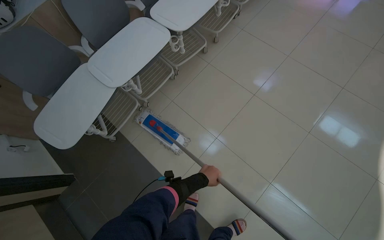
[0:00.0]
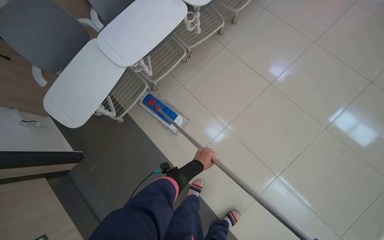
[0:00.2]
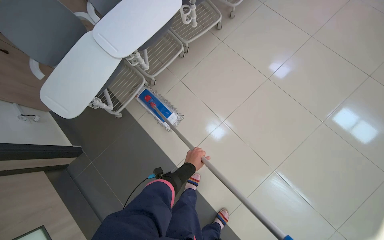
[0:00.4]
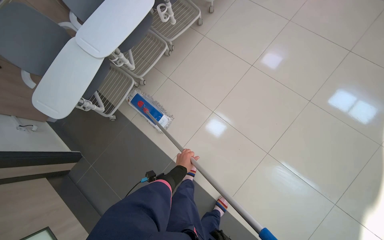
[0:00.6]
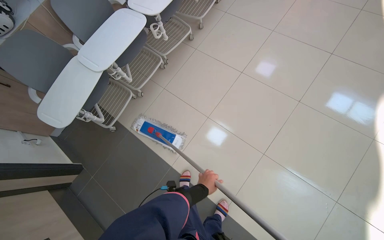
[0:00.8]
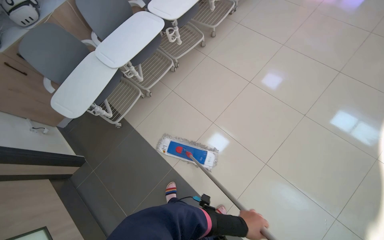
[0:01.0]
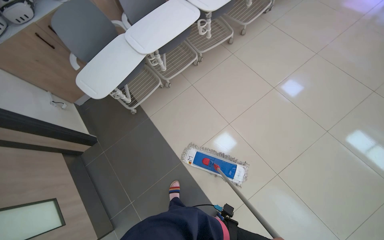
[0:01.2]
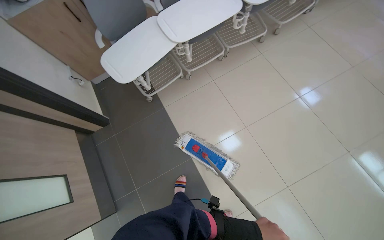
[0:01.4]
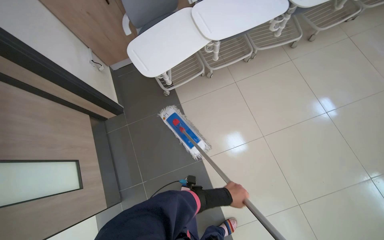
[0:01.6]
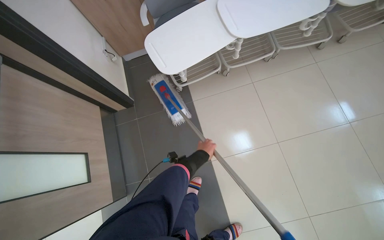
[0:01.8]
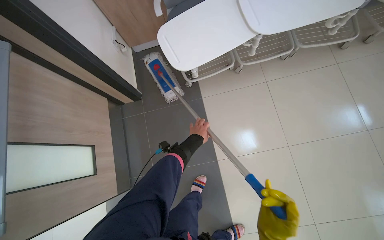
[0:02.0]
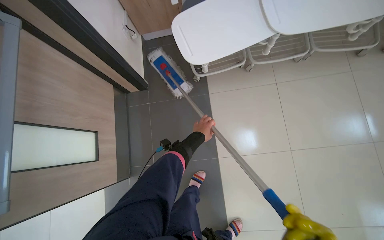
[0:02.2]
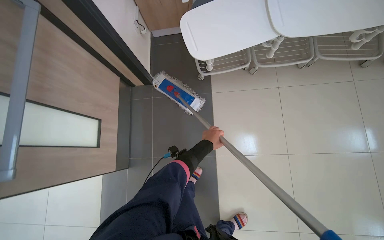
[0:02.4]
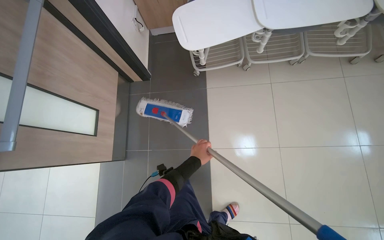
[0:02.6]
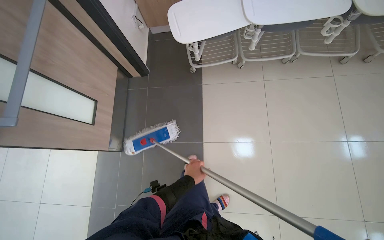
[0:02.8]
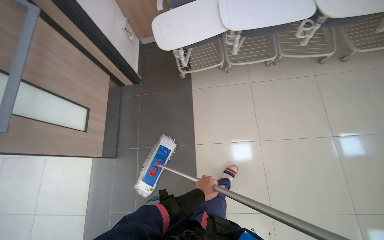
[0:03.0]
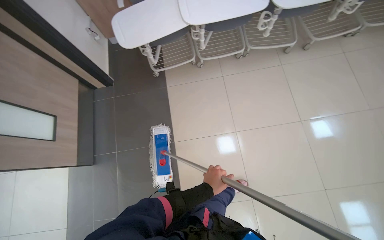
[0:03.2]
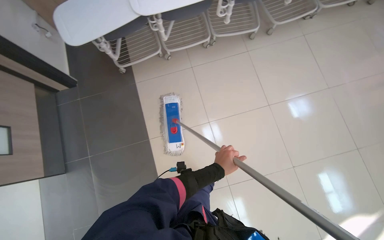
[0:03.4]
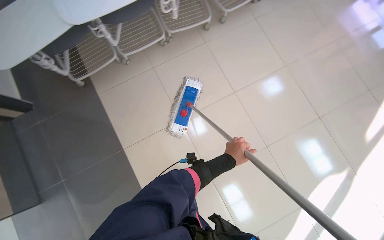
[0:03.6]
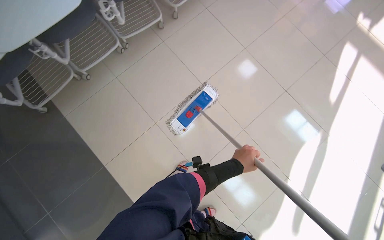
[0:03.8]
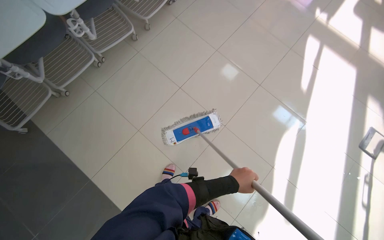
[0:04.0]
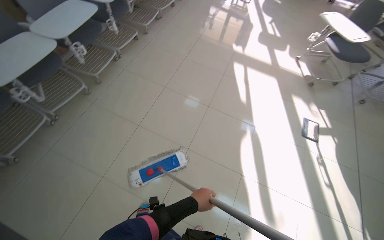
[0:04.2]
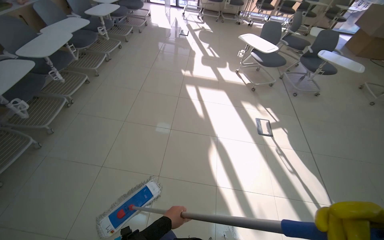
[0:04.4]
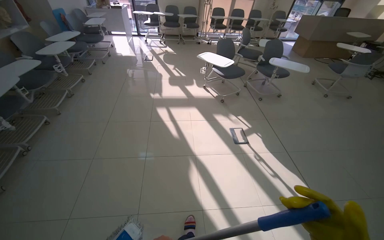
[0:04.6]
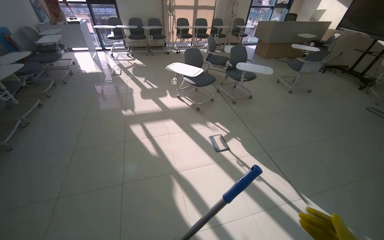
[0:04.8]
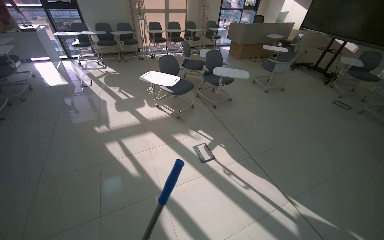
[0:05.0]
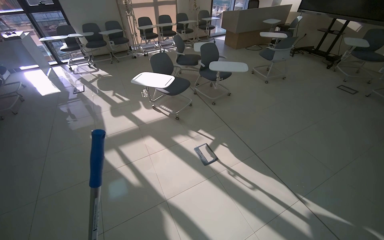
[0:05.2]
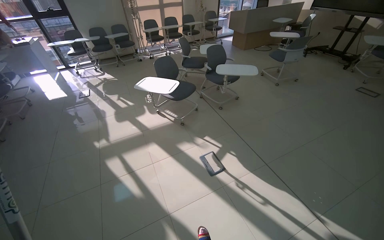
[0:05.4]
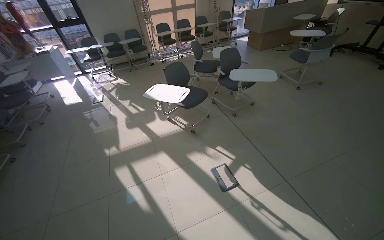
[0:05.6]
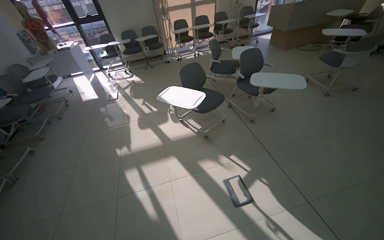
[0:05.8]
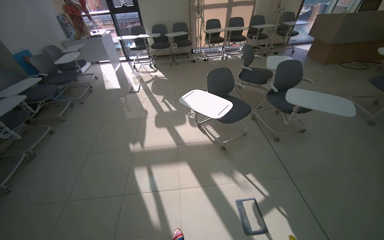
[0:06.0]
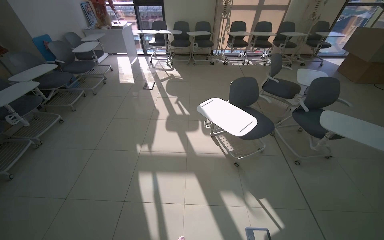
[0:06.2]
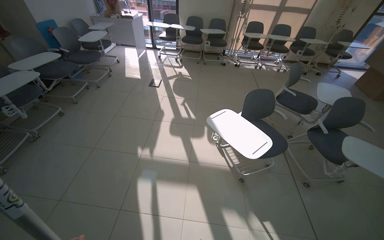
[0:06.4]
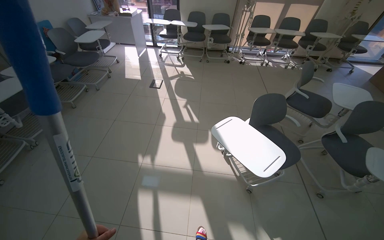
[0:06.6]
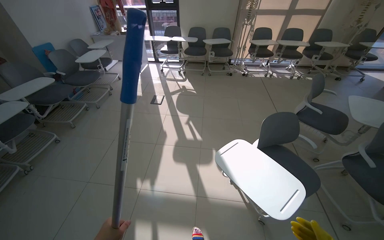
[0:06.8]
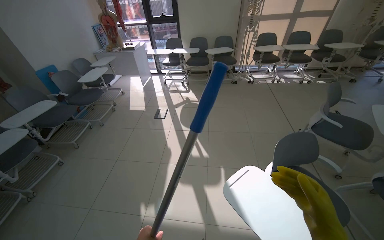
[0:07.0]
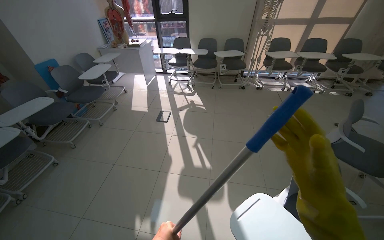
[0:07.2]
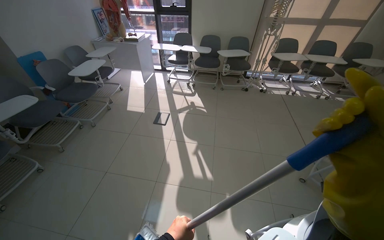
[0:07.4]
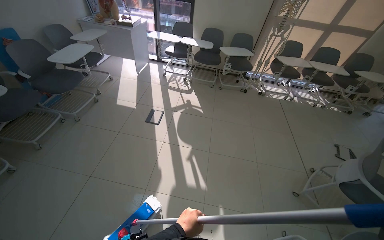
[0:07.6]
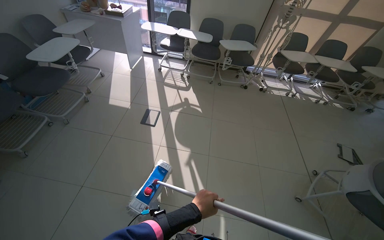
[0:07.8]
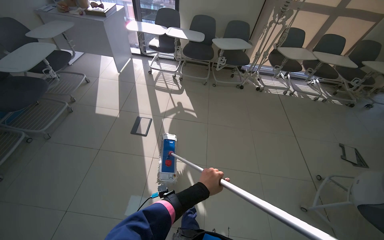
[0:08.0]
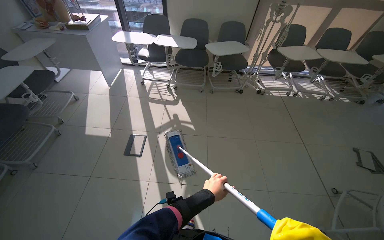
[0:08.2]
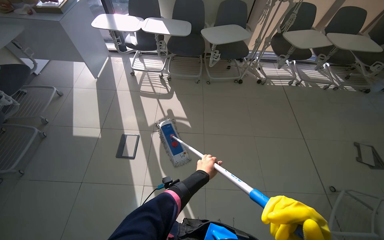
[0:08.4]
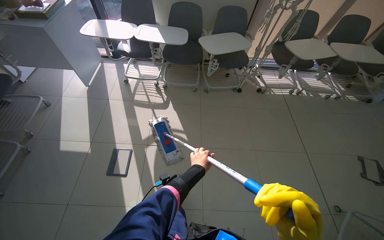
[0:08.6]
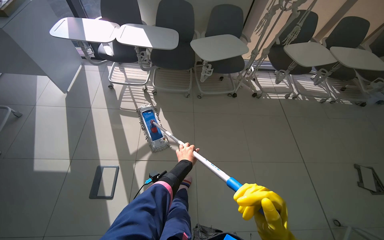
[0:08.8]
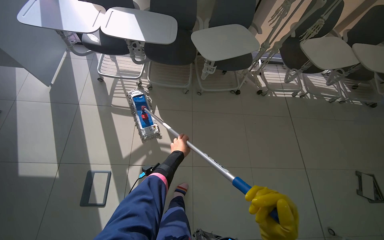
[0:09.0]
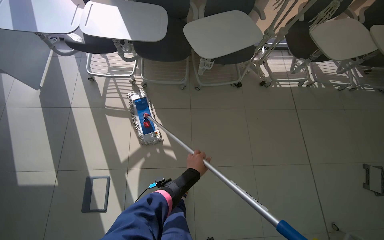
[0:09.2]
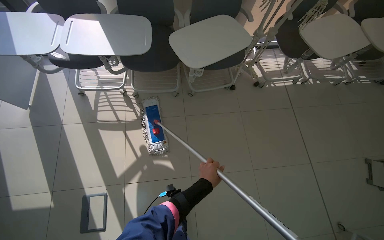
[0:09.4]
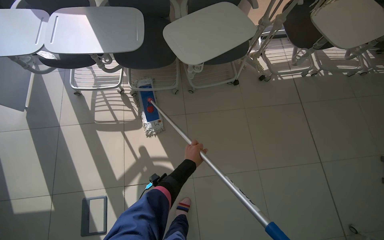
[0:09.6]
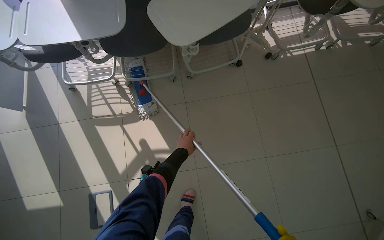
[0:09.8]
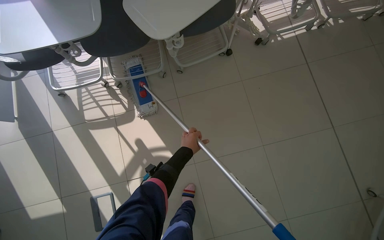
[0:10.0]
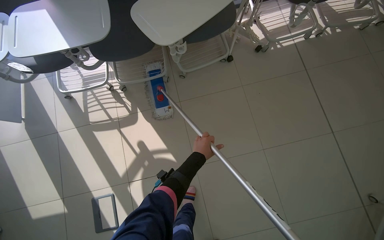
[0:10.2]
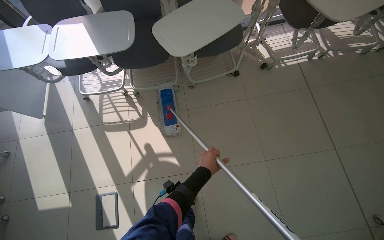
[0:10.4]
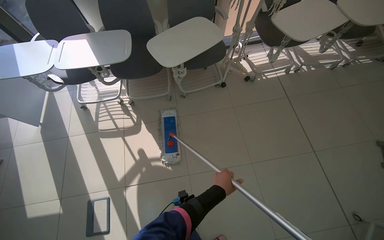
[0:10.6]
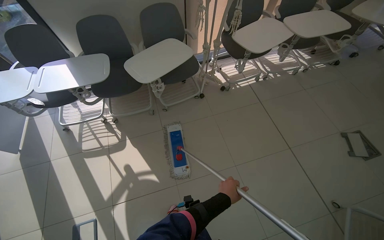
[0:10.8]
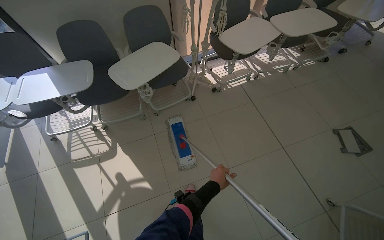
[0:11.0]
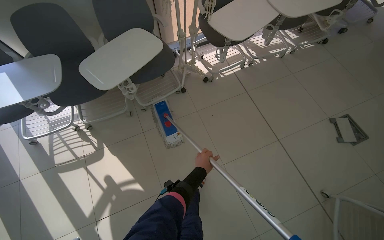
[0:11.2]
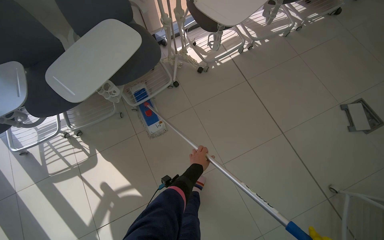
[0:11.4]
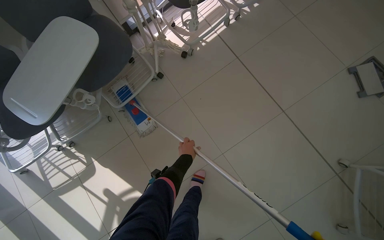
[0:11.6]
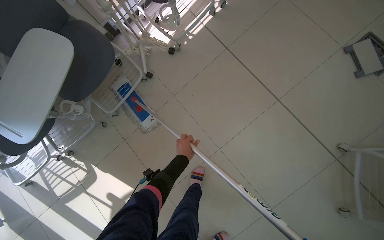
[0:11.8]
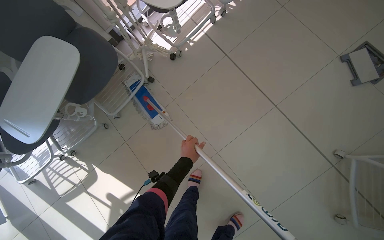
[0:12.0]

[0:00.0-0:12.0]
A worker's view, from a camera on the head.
Job: mopping floor.
The whole recording: Mopping the tiled floor. The worker cleans the mop in the bucket and then mops the tiled floor.
0:00.0 to 0:01.6: The wearer looks roughly 25 degrees further to the left.
0:01.6 to 0:03.0: The left hand moves some 30 cm up the picture and comes back.
0:03.0 to 0:04.4: The head travels roughly 90 cm. The wearer's head swings approximately 80 degrees to the right. The view tips upward by roughly 20 degrees.
0:06.0 to 0:07.6: The wearer moves some 1.5 m.
0:07.6 to 0:09.0: The wearer moves roughly 1.5 m. The view tilts roughly 20 degrees downward.
0:09.0 to 0:10.4: The left hand is displaced to the right by some 20 cm.
0:10.4 to 0:12.0: The camera is carried some 70 cm. The scene rotates counterclockwise by roughly 30 degrees.

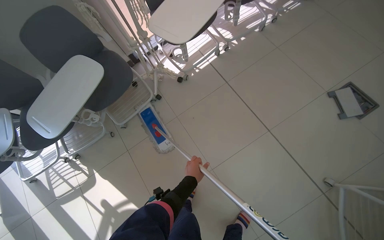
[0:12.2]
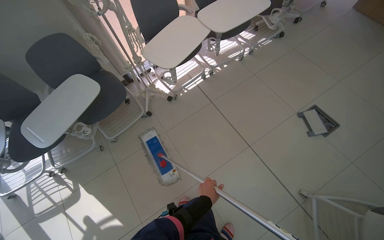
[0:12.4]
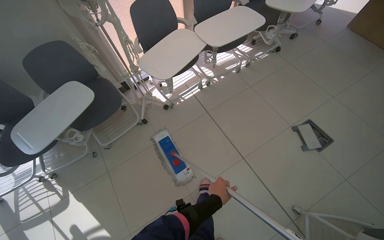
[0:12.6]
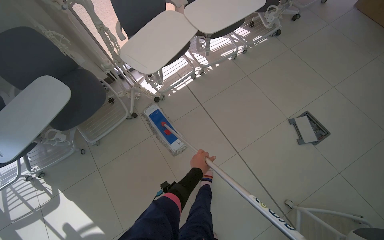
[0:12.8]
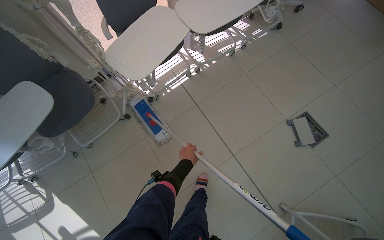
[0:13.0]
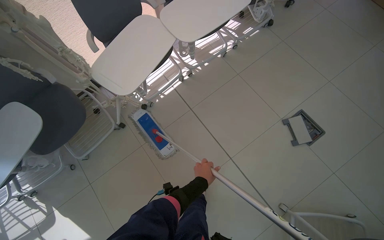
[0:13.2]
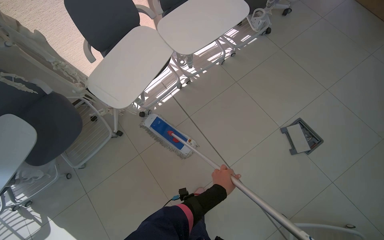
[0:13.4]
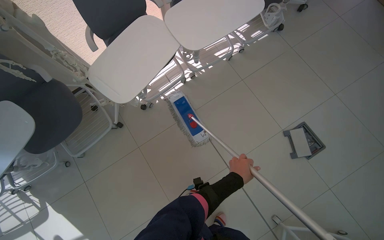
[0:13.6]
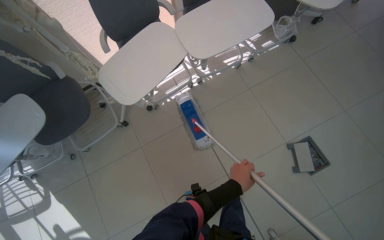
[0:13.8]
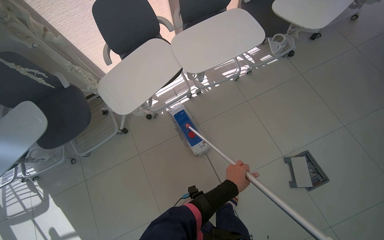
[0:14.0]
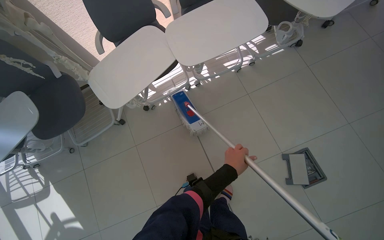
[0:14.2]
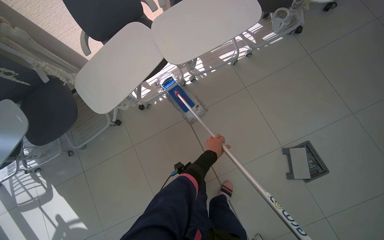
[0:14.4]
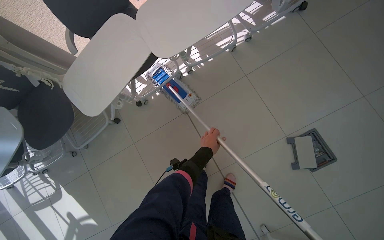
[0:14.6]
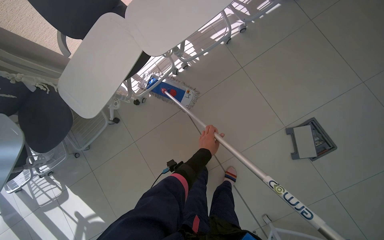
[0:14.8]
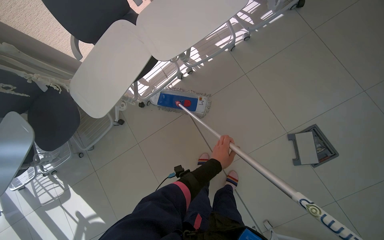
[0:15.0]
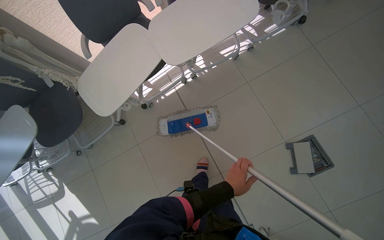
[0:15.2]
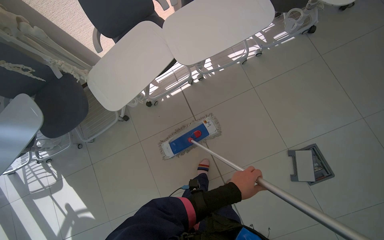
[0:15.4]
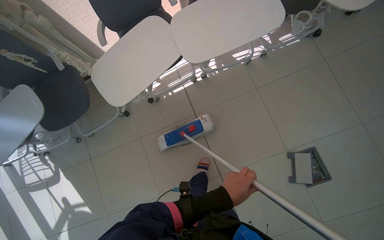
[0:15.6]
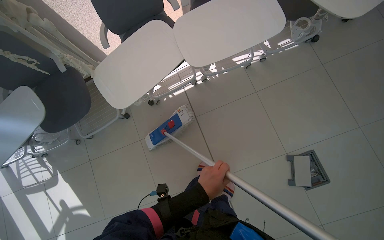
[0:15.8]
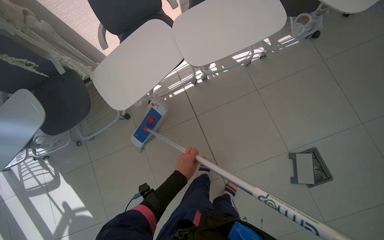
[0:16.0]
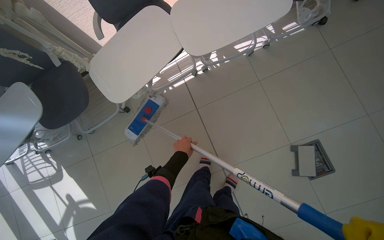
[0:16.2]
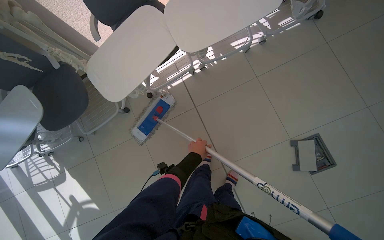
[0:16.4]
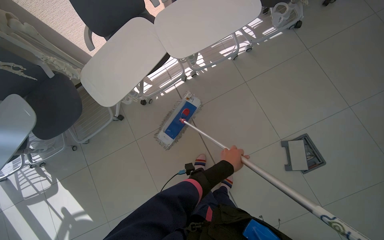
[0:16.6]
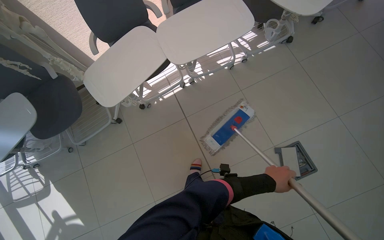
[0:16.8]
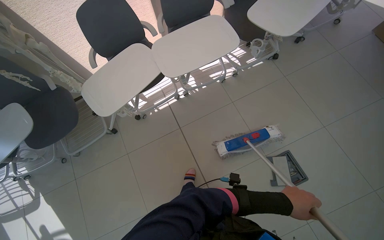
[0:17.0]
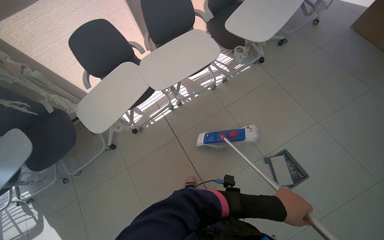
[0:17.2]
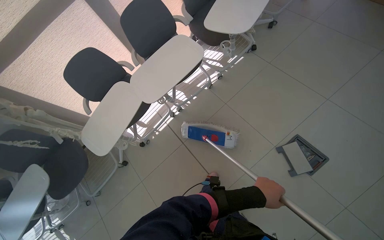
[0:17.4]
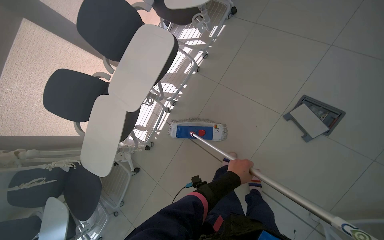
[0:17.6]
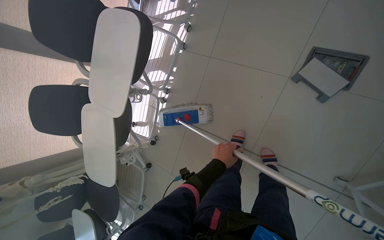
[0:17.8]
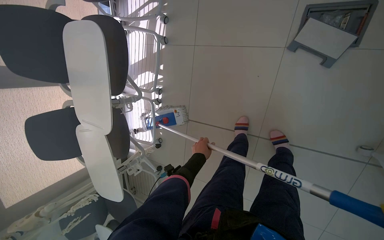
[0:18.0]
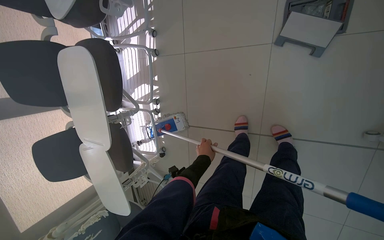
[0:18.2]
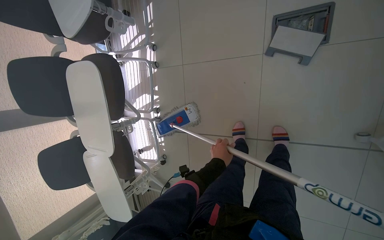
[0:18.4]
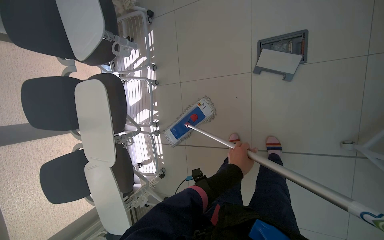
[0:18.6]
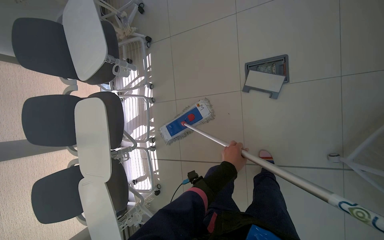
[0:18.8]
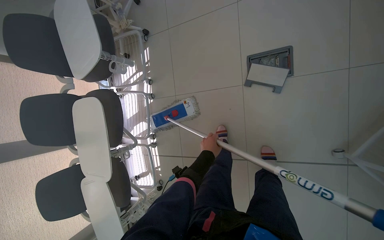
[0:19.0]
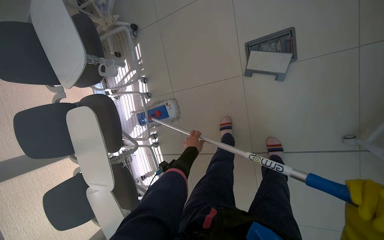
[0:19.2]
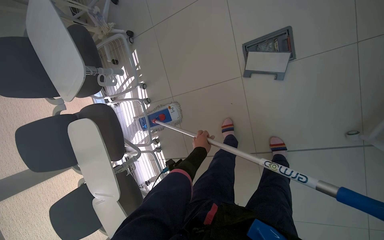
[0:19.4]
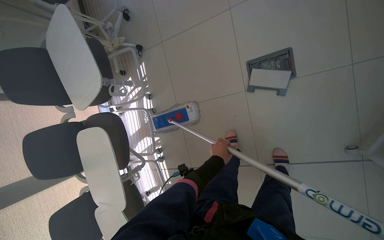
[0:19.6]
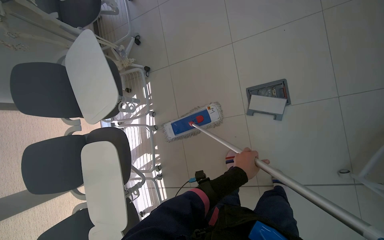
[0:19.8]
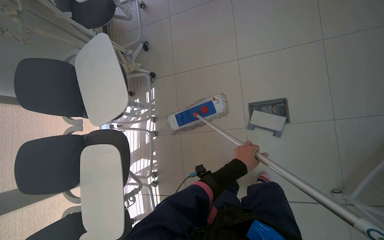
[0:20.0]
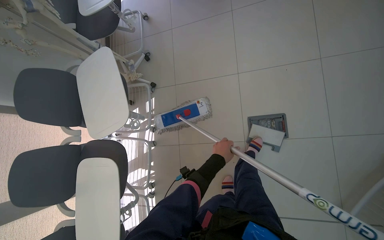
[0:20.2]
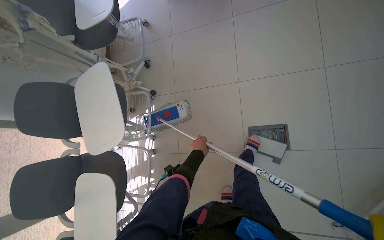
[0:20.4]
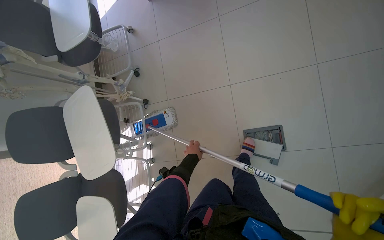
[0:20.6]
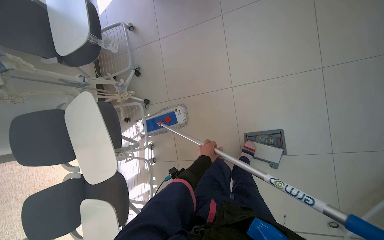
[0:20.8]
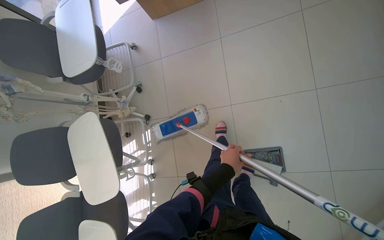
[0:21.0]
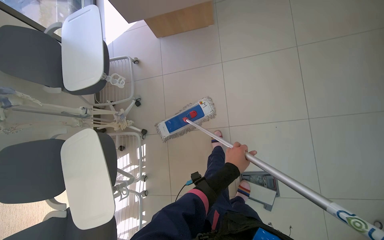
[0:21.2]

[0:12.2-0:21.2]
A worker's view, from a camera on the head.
Job: mopping floor.
The whole recording: Mopping the tiled floor. The worker cleans the mop in the bucket and then mops the tiled floor.
0:12.2 to 0:13.8: The wearer moves some 50 cm.
0:15.2 to 0:16.6: The left hand goes to the left and returns, roughly 25 cm each way.
0:16.6 to 0:18.2: The camera is carried approximately 50 cm. The camera sweeps to the left, by some 15 degrees. The scene turns about 65 degrees counterclockwise in the picture.
0:18.2 to 0:19.8: The view tilts approximately 20 degrees upward. The left hand moves nearer and farther over approximately 20 cm, changing direction 2 times.
0:19.8 to 0:21.2: The wearer moves about 50 cm.
